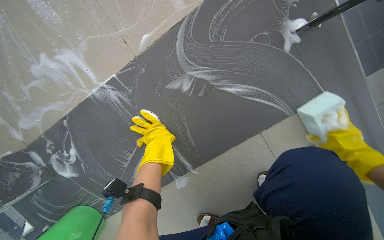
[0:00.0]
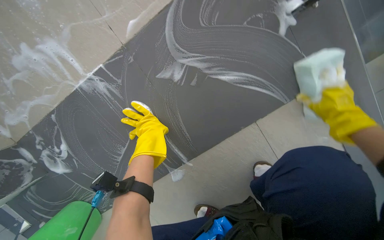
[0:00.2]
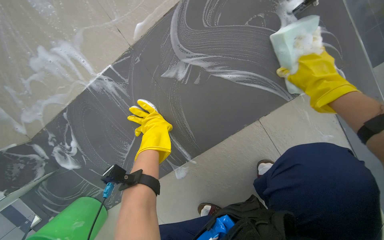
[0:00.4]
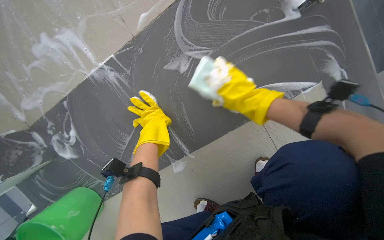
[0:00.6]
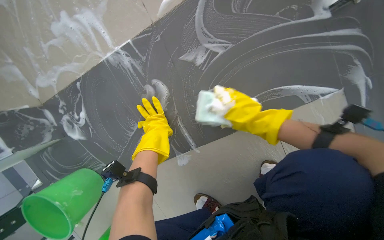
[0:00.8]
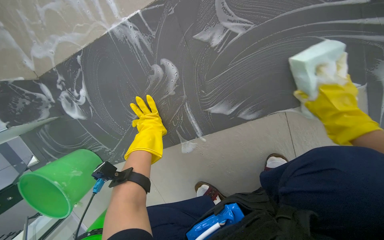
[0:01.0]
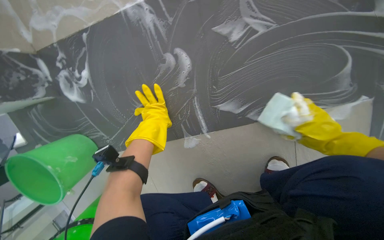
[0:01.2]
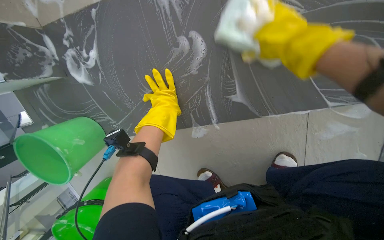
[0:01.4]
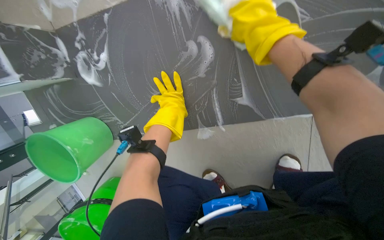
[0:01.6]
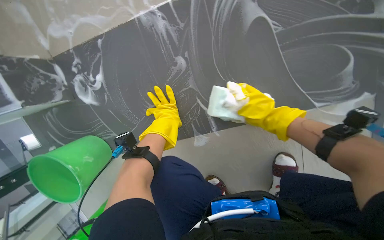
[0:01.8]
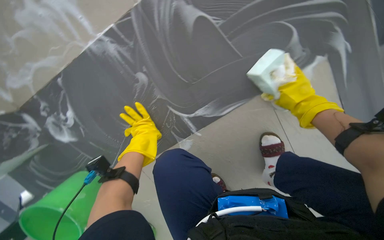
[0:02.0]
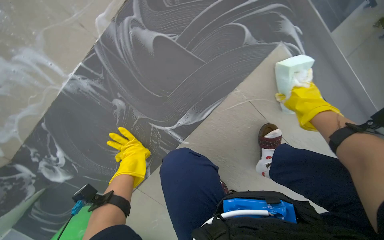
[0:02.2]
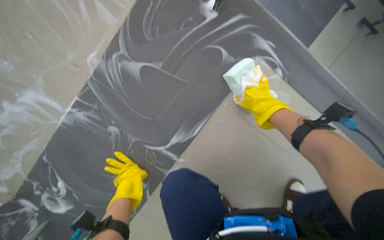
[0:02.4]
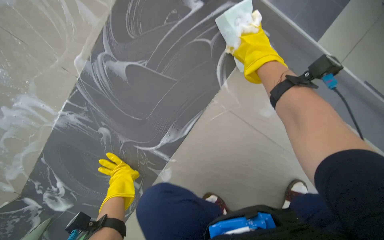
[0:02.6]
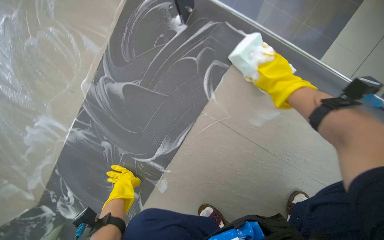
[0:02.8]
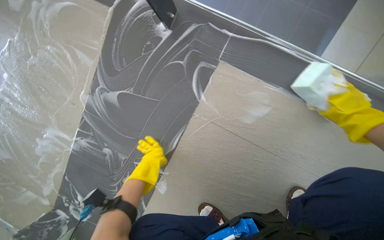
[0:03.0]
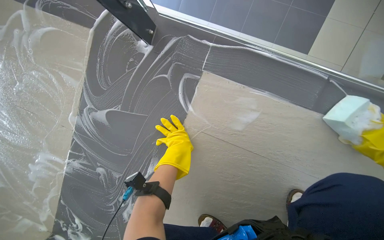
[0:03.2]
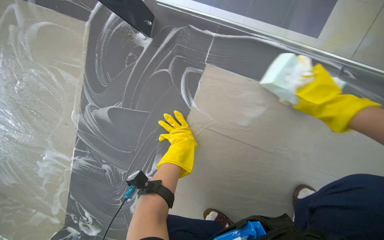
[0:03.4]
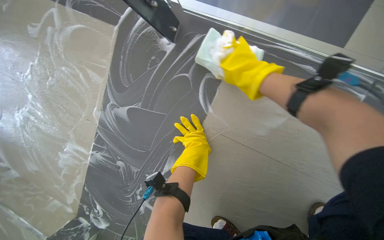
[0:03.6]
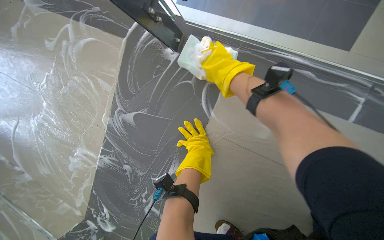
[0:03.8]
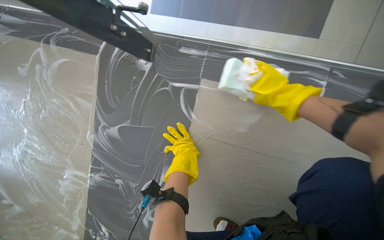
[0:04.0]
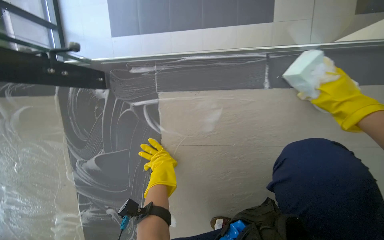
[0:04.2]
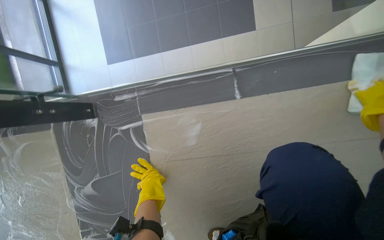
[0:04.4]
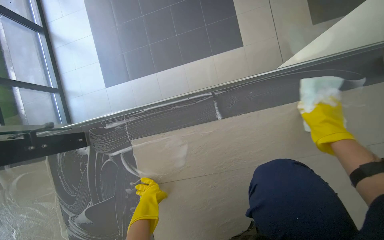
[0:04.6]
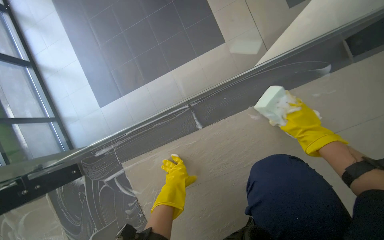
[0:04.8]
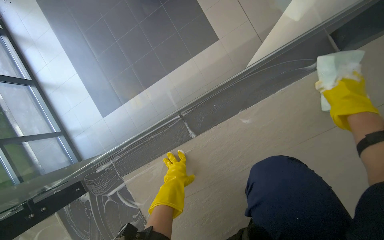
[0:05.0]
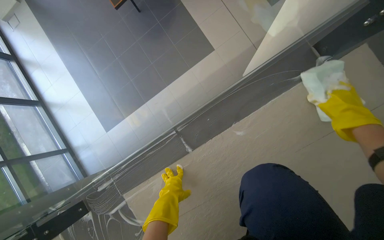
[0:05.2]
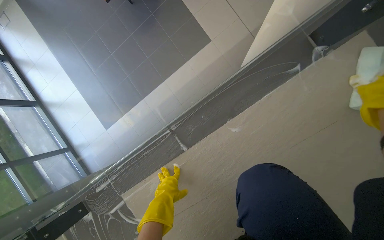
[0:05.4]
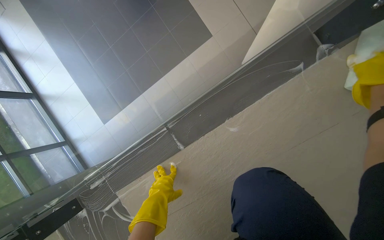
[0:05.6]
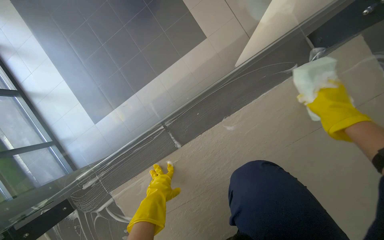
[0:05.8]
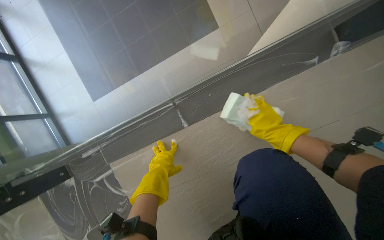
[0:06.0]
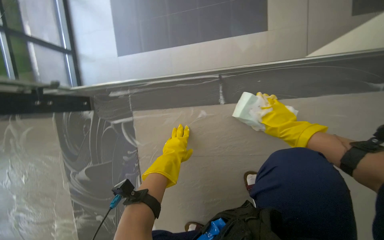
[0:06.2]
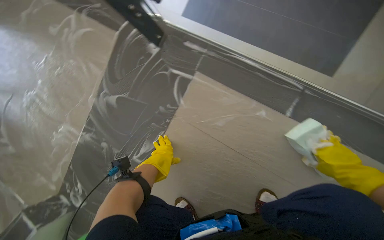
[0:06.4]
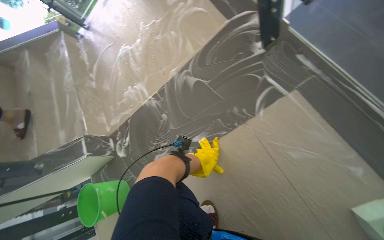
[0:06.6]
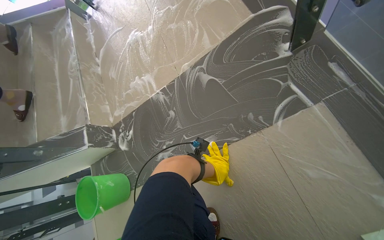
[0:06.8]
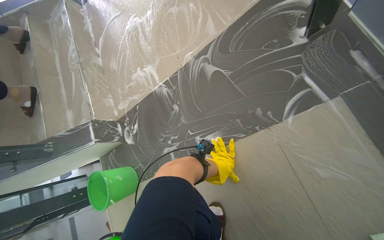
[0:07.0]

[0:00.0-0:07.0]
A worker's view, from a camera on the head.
Job: wiping surfaces.
The whole recording: Scrubbing floor with sponge. The worker scrubs the floor with a sponge and soapy water.
0:00.0 to 0:01.4: The view tilts about 15 degrees downward. The right hand swings left and right, approximately 30 cm each way, with 2 reversals.
0:01.4 to 0:02.8: The view tilts about 20 degrees upward. Everything in view rotates approximately 45 degrees counterclockwise.
0:02.8 to 0:04.2: The scene rotates counterclockwise by approximately 30 degrees. The left hand travels up the picture and to the right by approximately 35 cm.
0:04.2 to 0:05.6: The camera is carried roughly 40 cm. The scene rotates counterclockwise by about 30 degrees.
0:05.6 to 0:07.0: The camera travels approximately 70 cm. The wearer's head swings about 95 degrees to the left. The wearer looks approximately 20 degrees further downward.

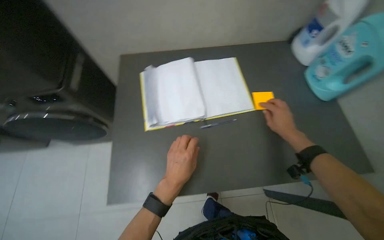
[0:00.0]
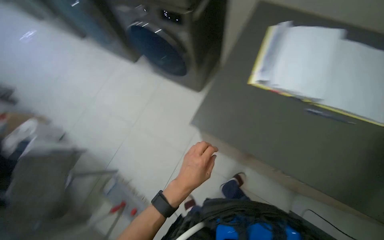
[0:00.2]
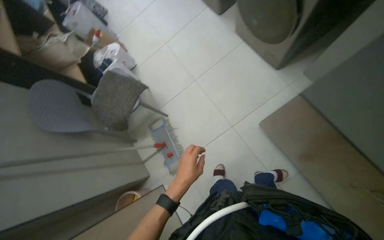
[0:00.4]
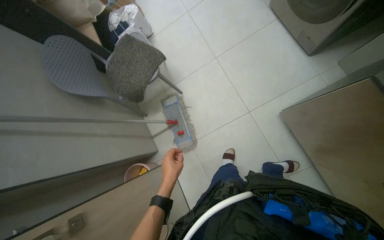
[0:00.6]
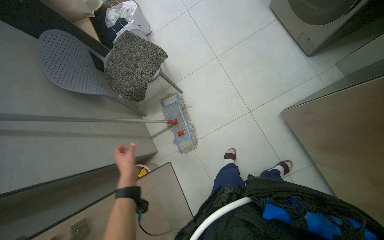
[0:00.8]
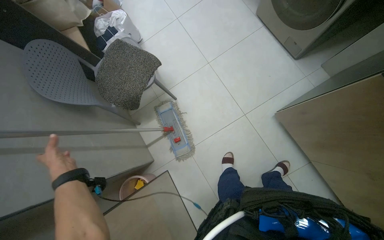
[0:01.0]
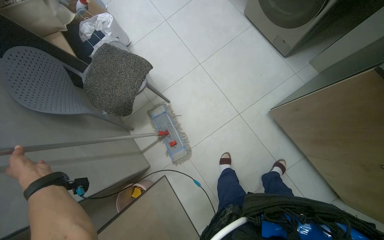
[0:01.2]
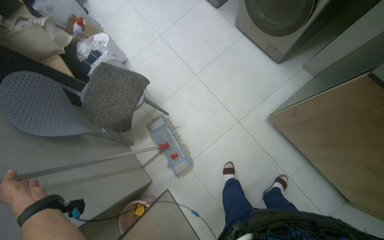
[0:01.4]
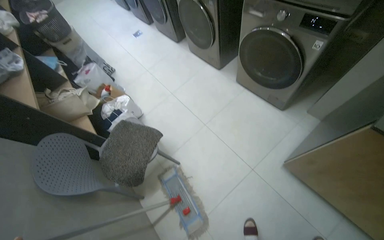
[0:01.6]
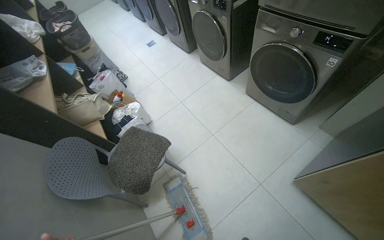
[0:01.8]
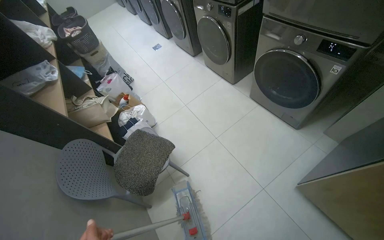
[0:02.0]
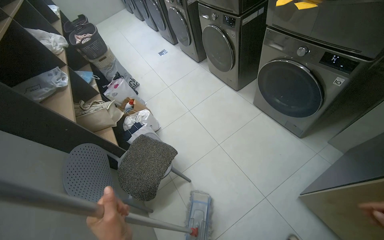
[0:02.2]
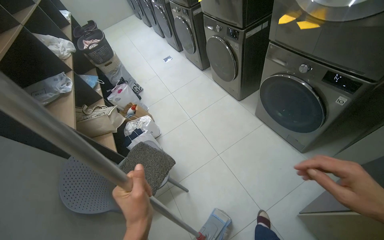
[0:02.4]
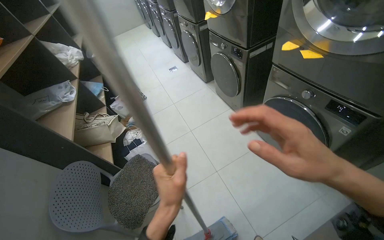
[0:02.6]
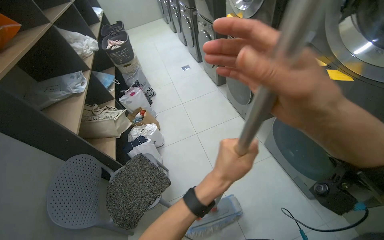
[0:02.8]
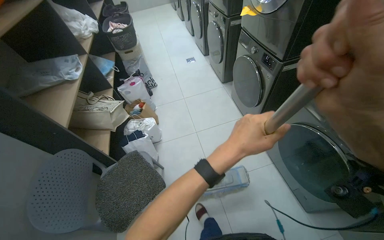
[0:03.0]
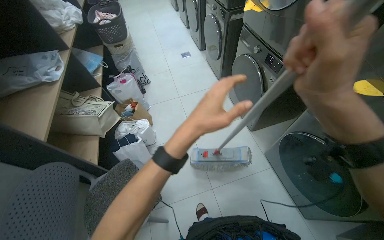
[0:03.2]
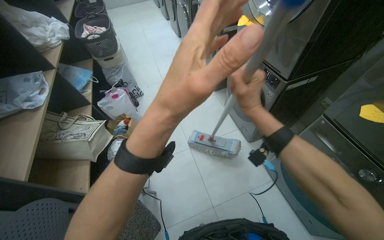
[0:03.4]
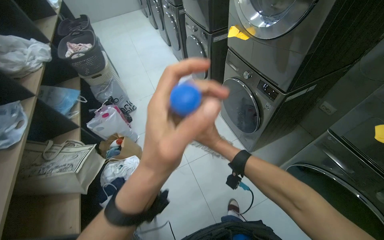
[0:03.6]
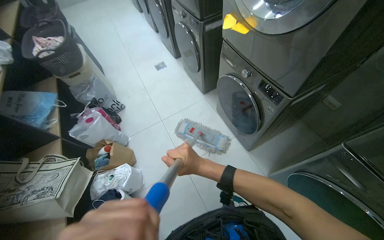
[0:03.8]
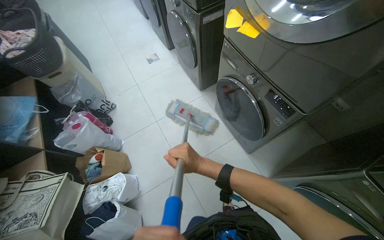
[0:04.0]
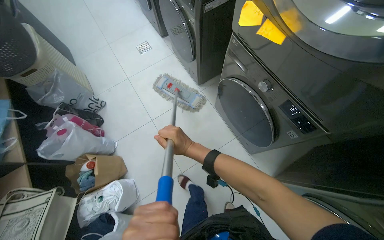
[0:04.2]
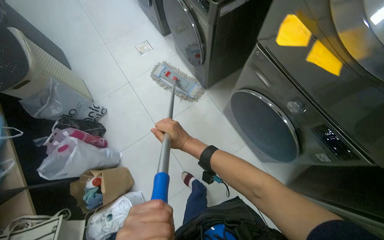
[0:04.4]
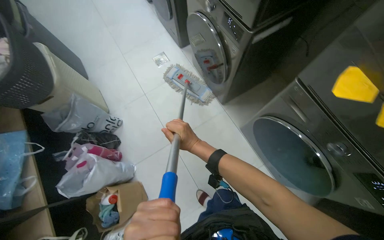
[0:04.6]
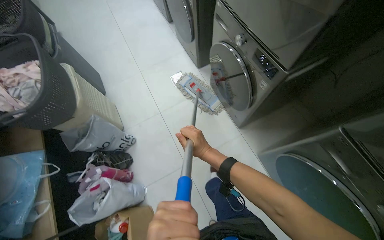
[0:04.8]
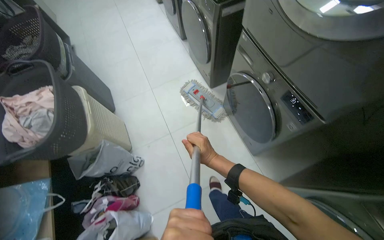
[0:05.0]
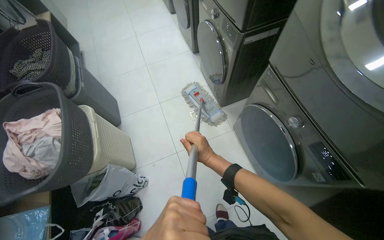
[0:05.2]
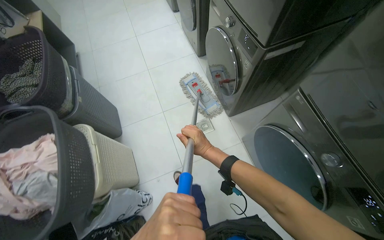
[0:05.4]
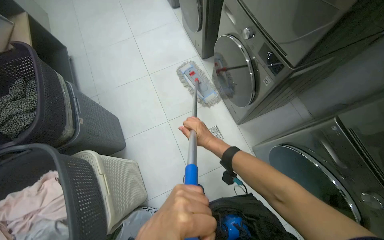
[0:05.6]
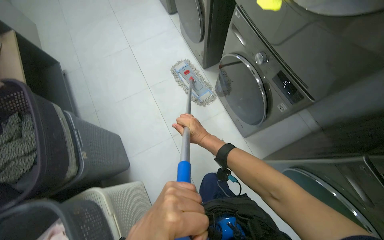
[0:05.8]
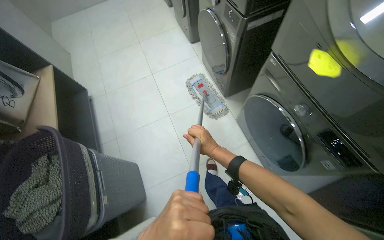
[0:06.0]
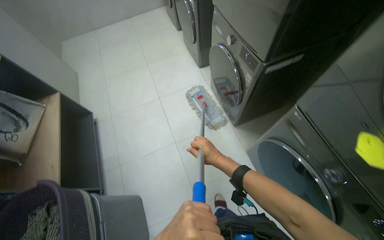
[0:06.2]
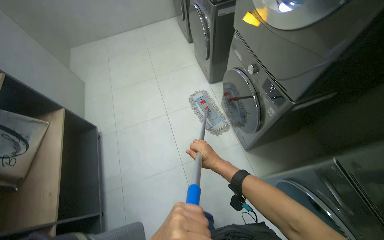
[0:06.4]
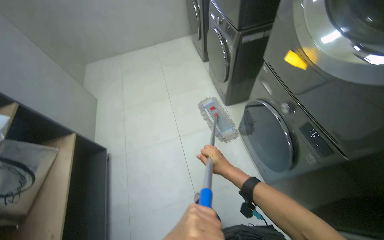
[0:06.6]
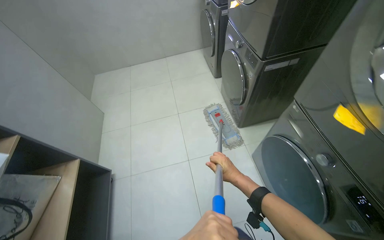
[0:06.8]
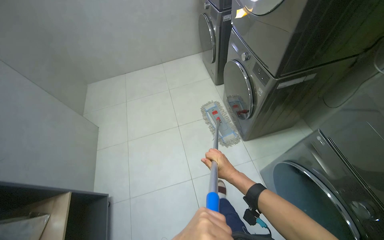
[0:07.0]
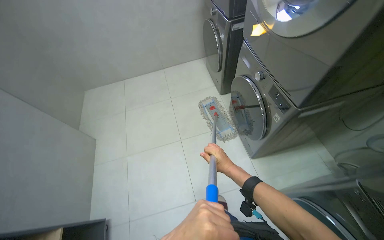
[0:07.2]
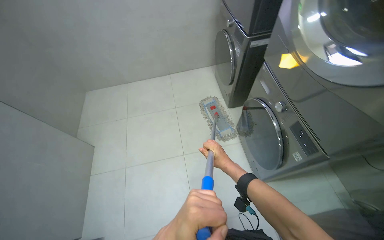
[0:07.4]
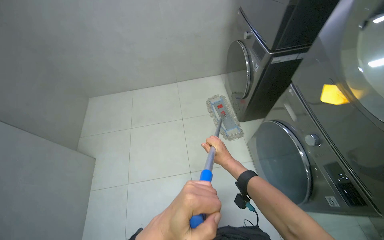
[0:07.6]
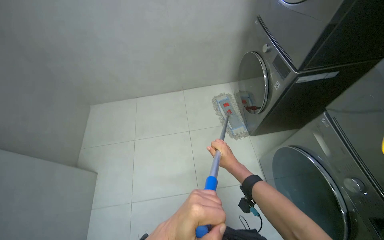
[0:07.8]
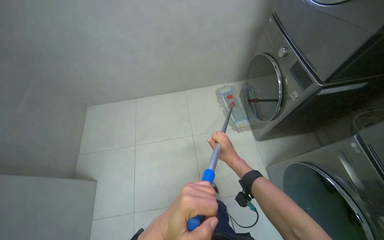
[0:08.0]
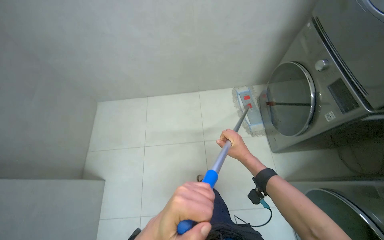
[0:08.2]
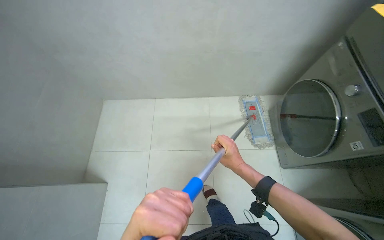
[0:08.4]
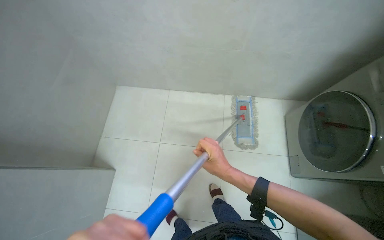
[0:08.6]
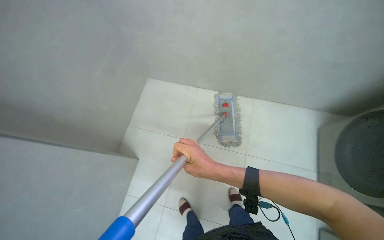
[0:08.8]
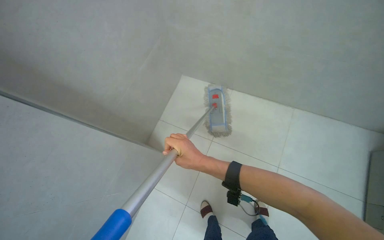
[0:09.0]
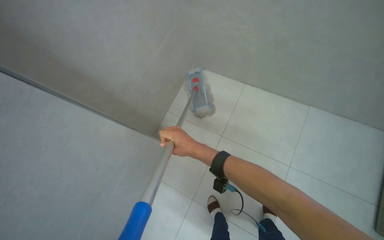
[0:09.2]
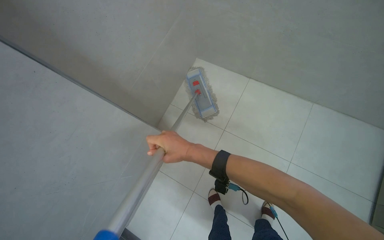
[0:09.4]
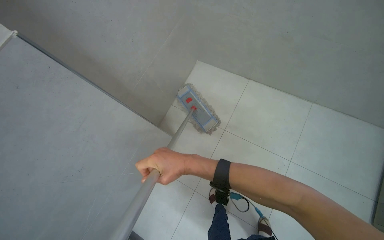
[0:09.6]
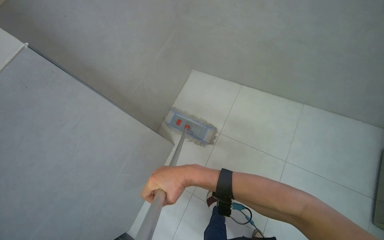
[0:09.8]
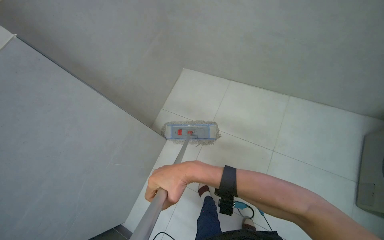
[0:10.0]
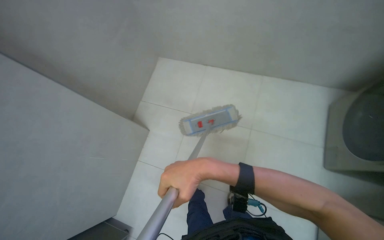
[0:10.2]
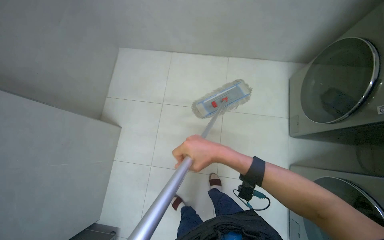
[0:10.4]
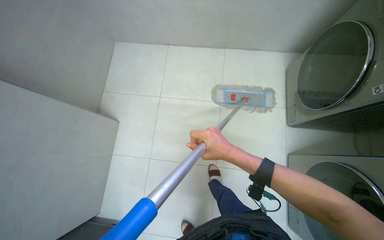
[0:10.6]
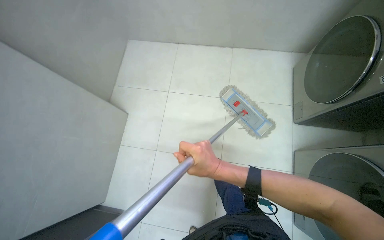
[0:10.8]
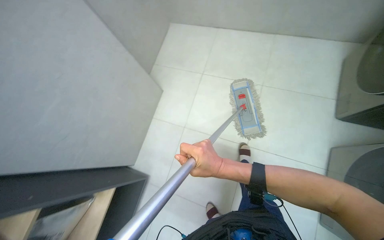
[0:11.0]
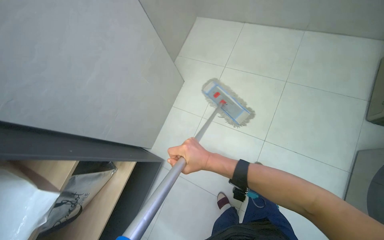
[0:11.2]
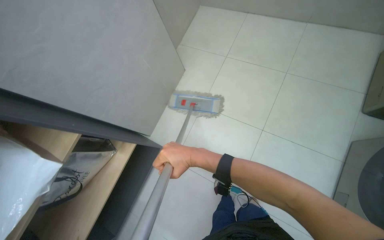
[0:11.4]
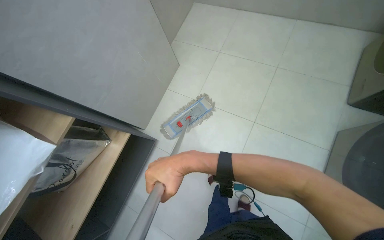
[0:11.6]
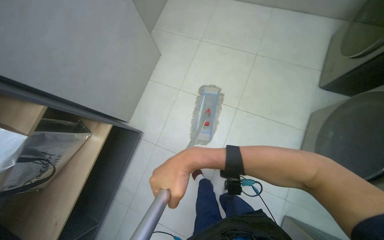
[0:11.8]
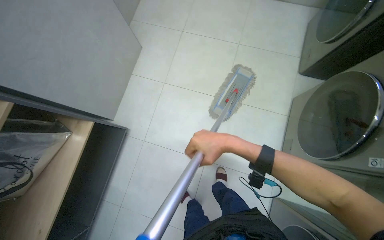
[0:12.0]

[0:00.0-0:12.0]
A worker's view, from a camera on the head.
Job: mopping floor.
The whole recording: Mopping floor. The worker mops the floor in the laundry room and hallway.
0:00.0 to 0:01.6: The wearer moves approximately 60 cm. The head turns to the left by approximately 55 degrees.
0:04.4 to 0:06.0: The wearer moves about 1.5 m.
0:06.0 to 0:07.6: The camera travels some 1.5 m.
0:07.6 to 0:09.0: The camera travels roughly 70 cm. The view tilts roughly 15 degrees downward.
0:09.0 to 0:10.4: The wearer moves about 50 cm.
0:10.4 to 0:12.0: The head travels approximately 40 cm.
